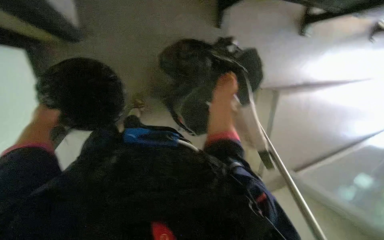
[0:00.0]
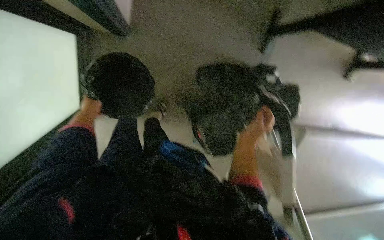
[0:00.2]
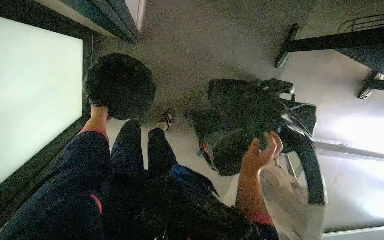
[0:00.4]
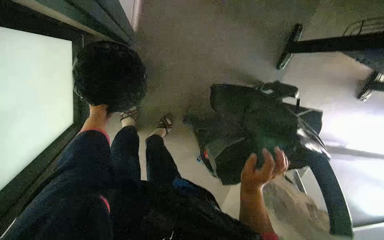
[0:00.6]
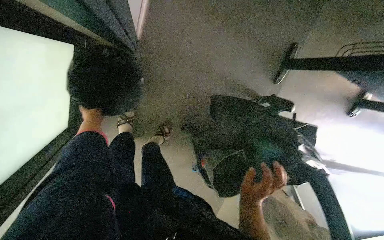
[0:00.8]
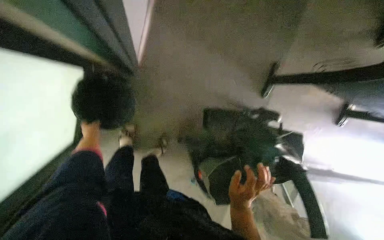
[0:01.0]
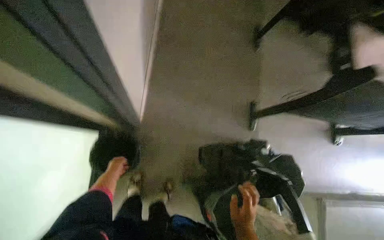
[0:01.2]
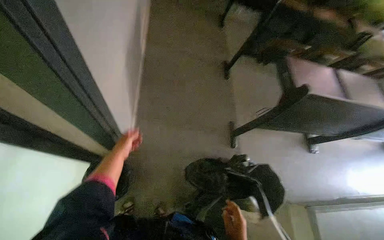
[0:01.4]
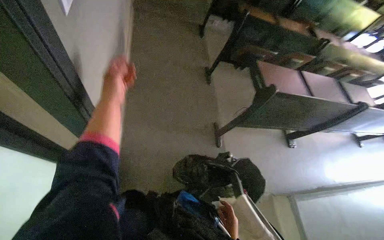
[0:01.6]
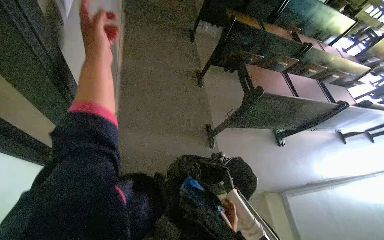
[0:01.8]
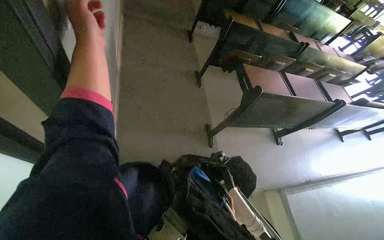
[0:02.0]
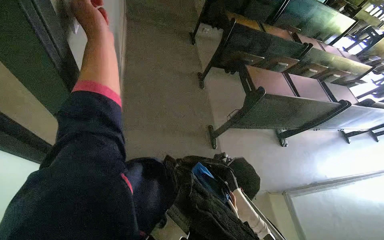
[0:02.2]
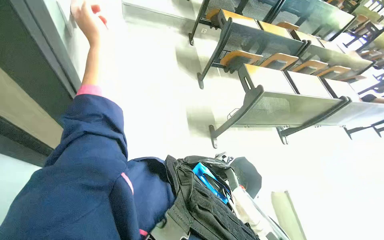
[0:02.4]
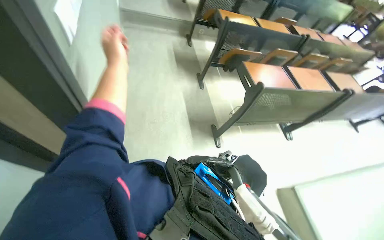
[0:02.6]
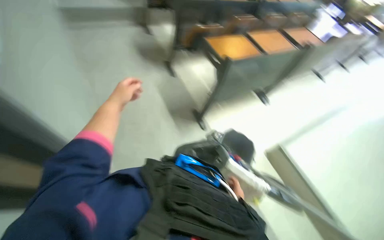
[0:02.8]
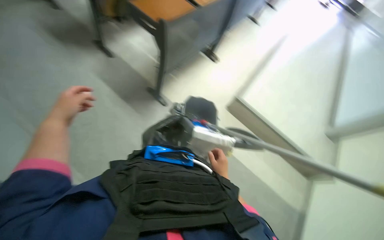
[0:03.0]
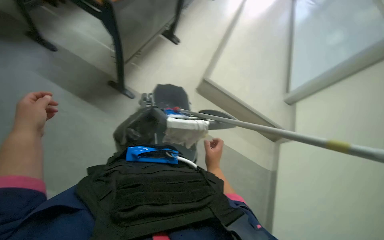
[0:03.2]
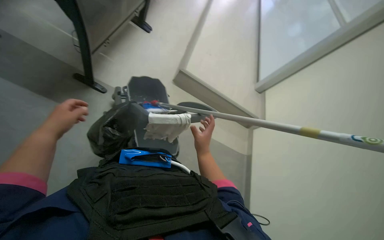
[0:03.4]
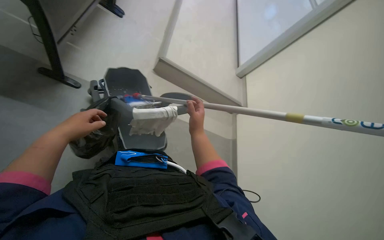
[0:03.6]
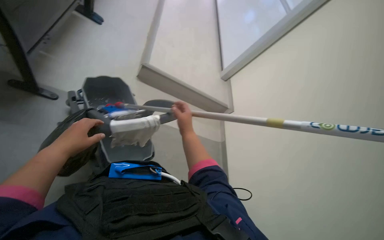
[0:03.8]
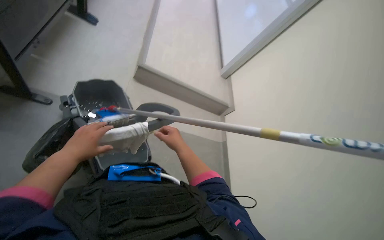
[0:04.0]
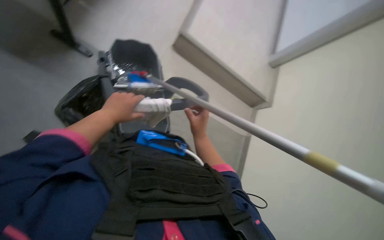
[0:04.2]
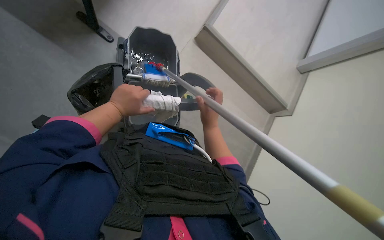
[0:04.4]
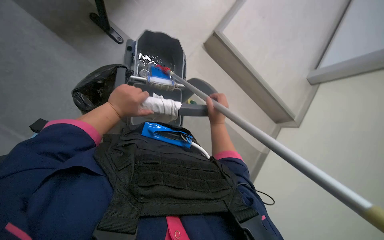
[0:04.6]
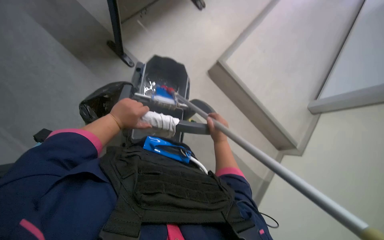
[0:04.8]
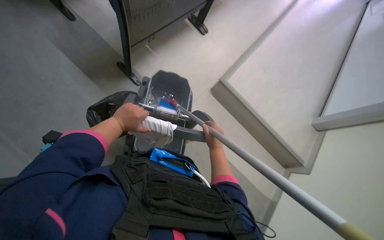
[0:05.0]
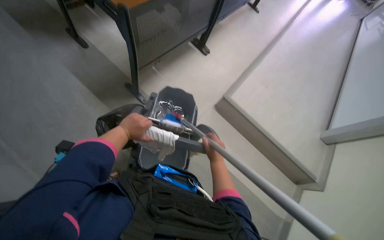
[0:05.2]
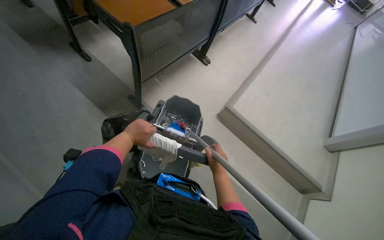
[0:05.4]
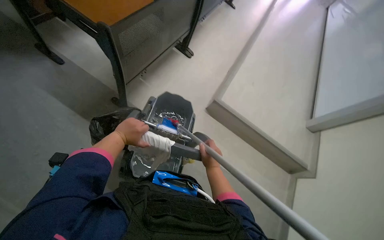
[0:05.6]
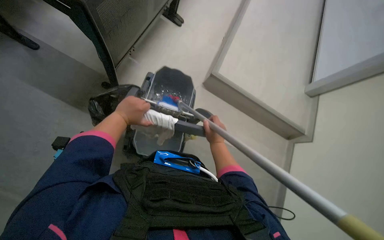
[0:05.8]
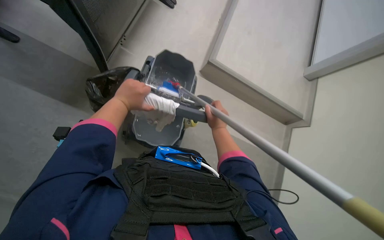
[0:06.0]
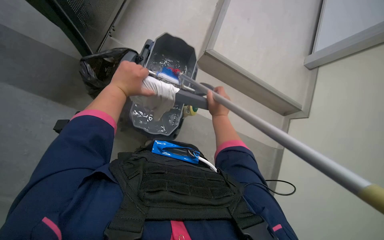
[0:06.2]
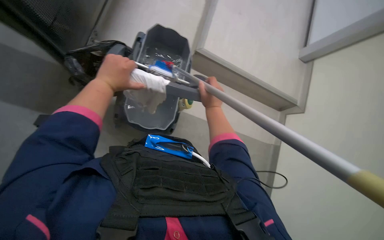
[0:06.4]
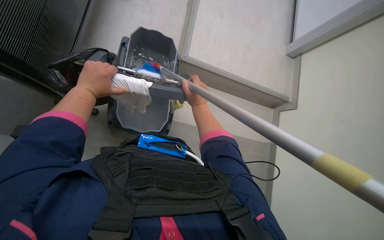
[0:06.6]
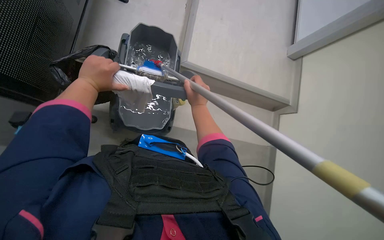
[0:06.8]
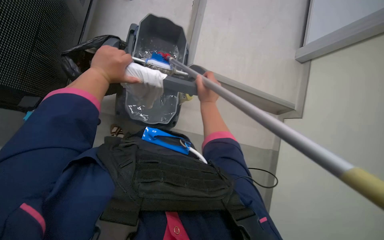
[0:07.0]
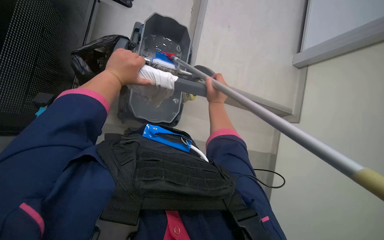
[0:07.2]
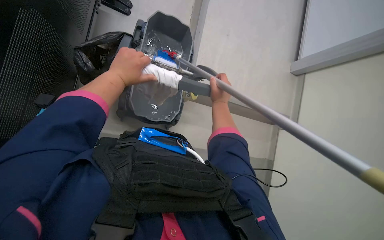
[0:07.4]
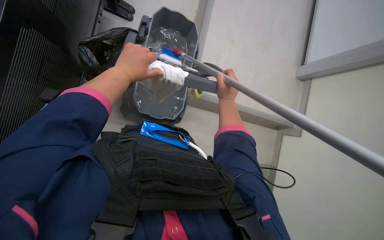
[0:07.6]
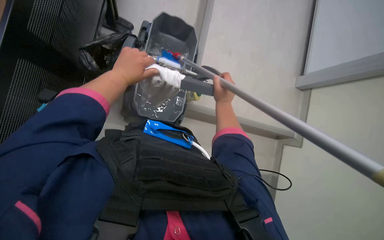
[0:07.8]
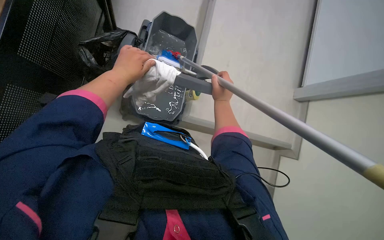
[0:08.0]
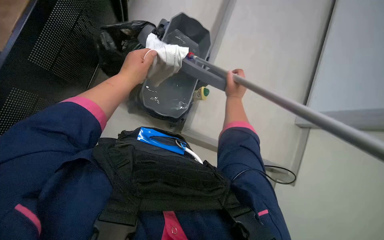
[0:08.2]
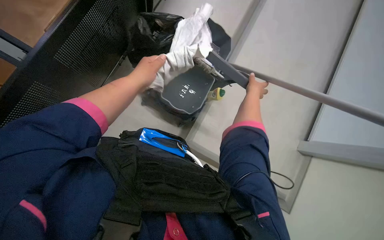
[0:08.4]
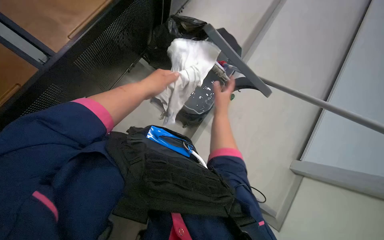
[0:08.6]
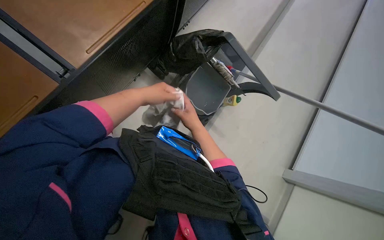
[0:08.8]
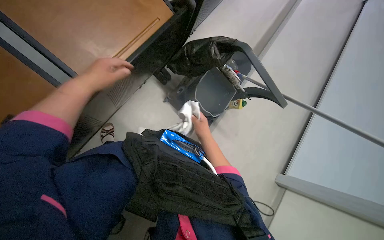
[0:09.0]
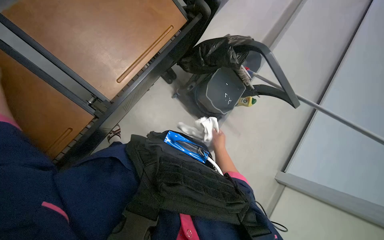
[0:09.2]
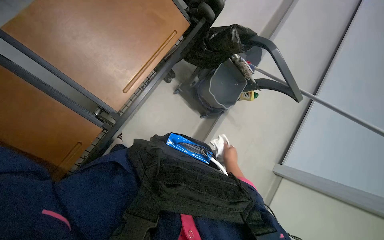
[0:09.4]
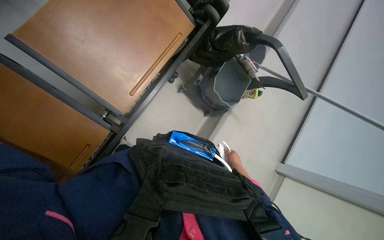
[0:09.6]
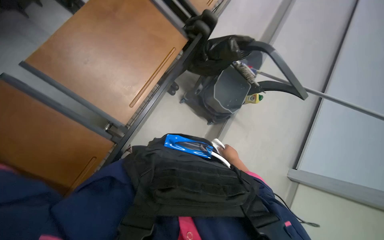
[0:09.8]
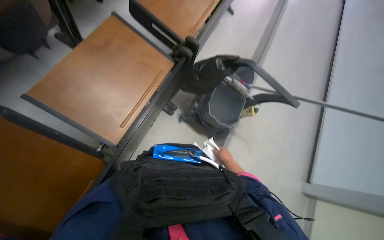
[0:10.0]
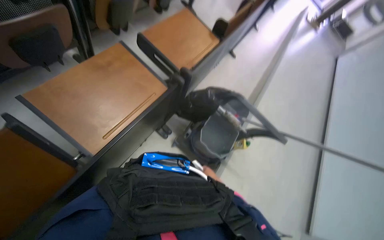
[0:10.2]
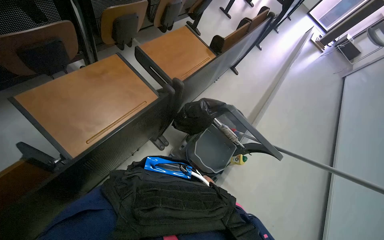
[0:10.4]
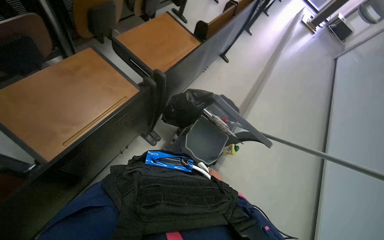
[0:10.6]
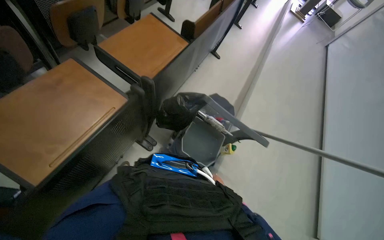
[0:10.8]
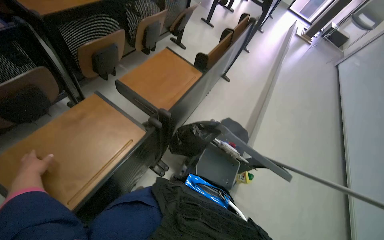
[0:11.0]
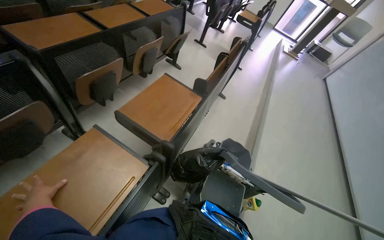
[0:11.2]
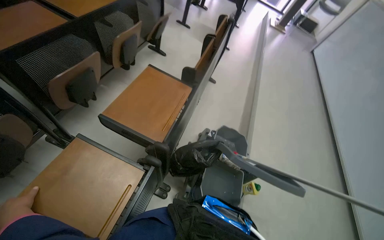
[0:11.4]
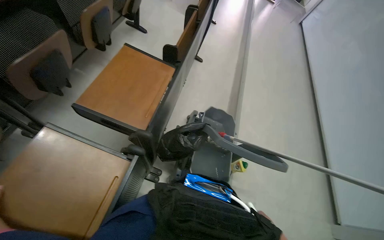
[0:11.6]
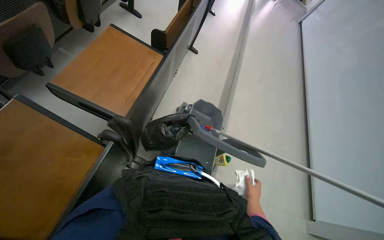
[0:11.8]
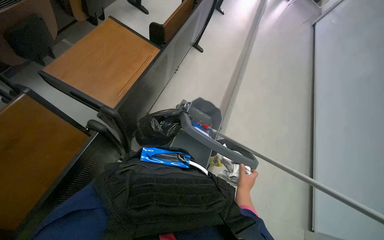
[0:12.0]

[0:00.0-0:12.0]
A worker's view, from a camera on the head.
Job: managing trash.
The whole recording: Emptying and cleaning trash bin. The worker removes the trash from the bin and cleans the trash bin.
0:00.0 to 0:01.6: The camera pitches upward, by about 45 degrees.
0:01.6 to 0:03.0: The wearer's head swings roughly 45 degrees to the right. The wearer looks roughly 10 degrees further downward.
0:03.0 to 0:04.4: The view tilts about 20 degrees downward.
0:04.4 to 0:06.0: The right hand moves farther from the camera, some 10 cm.
0:06.0 to 0:07.6: The hands stay close to where they were, moving slightly.
0:07.6 to 0:09.0: The right hand heads down the picture, covering about 10 cm, and reaches approximately 10 cm to the right, then returns. The left hand travels nearer to the camera by about 15 cm.
0:09.0 to 0:10.4: The camera pitches upward, by some 25 degrees.

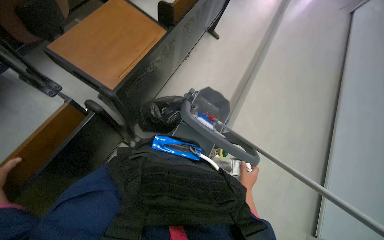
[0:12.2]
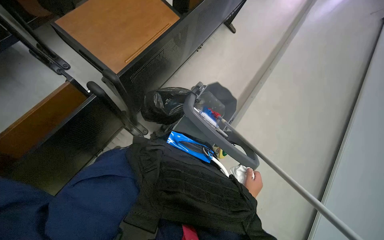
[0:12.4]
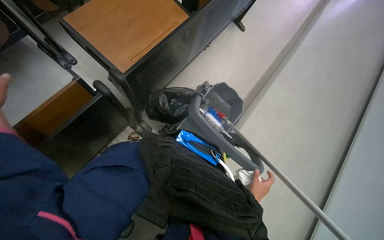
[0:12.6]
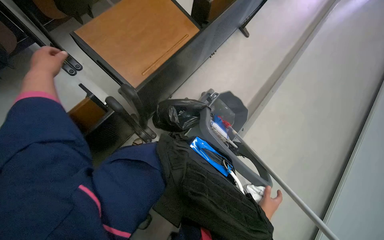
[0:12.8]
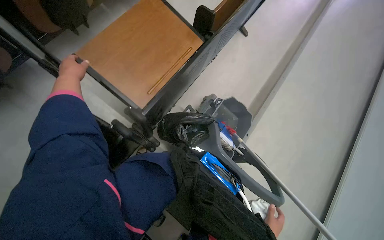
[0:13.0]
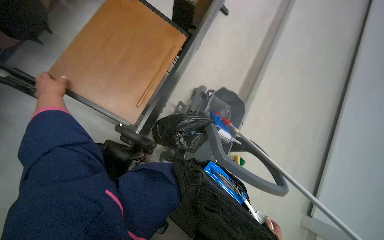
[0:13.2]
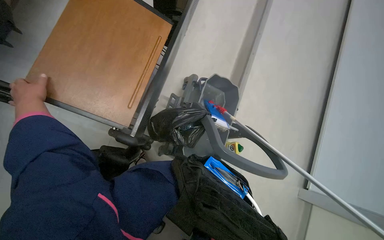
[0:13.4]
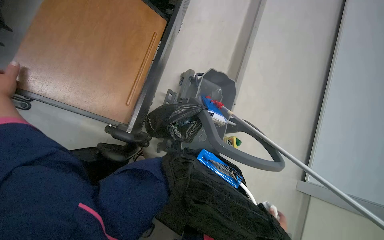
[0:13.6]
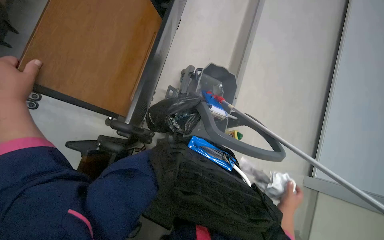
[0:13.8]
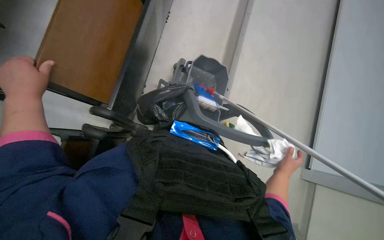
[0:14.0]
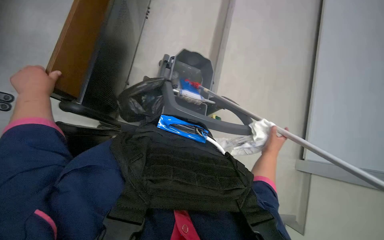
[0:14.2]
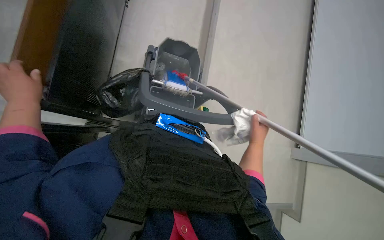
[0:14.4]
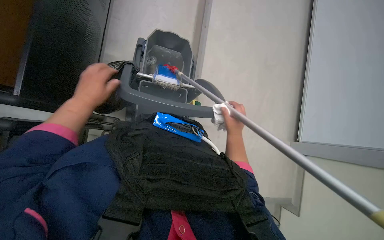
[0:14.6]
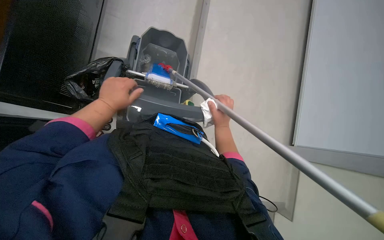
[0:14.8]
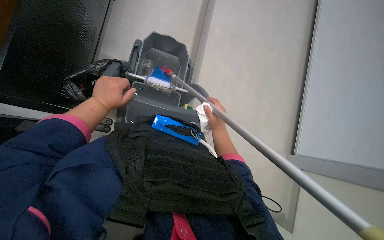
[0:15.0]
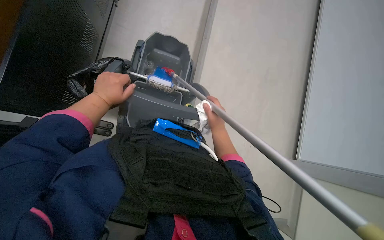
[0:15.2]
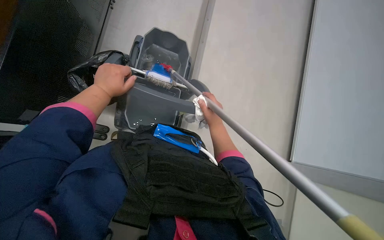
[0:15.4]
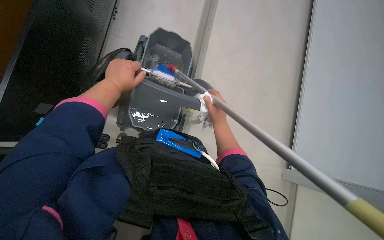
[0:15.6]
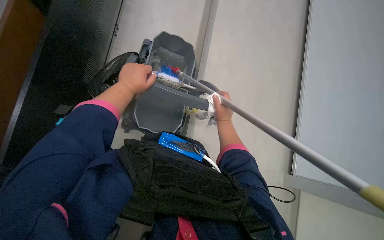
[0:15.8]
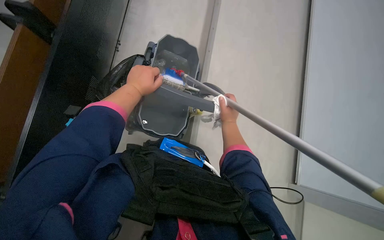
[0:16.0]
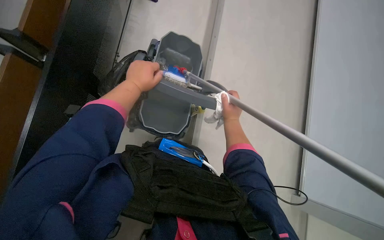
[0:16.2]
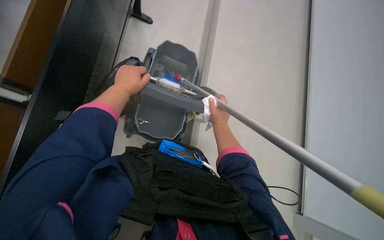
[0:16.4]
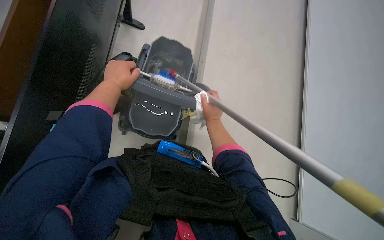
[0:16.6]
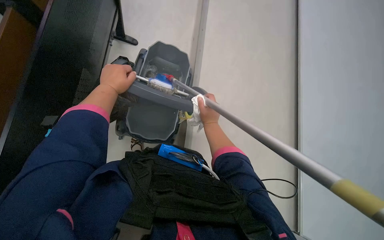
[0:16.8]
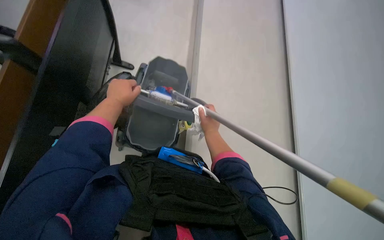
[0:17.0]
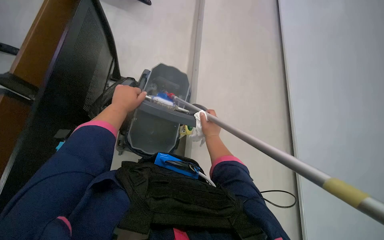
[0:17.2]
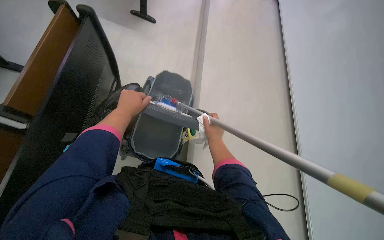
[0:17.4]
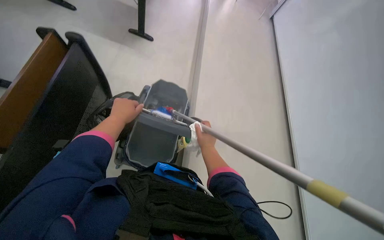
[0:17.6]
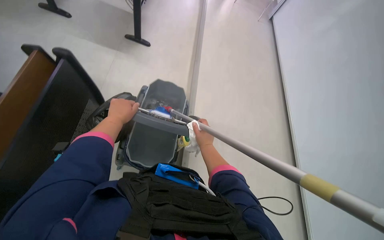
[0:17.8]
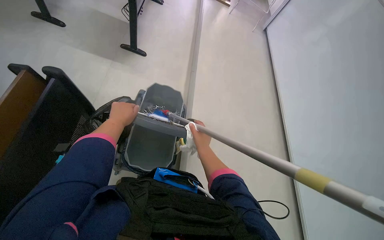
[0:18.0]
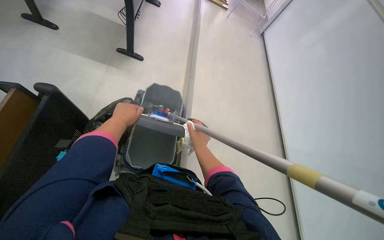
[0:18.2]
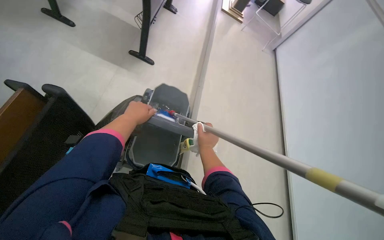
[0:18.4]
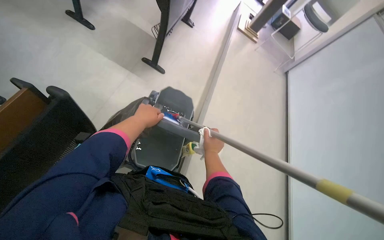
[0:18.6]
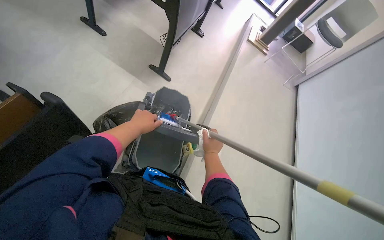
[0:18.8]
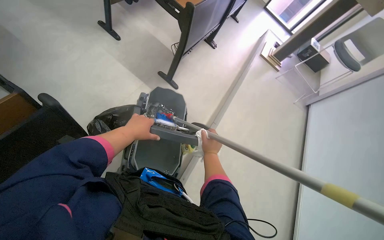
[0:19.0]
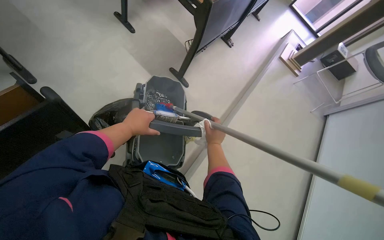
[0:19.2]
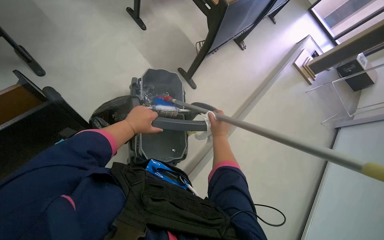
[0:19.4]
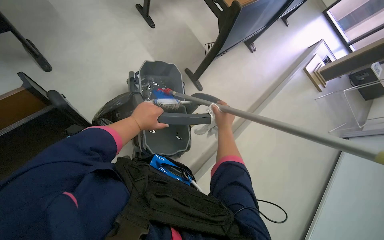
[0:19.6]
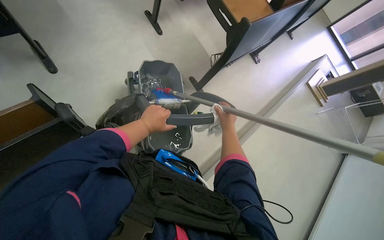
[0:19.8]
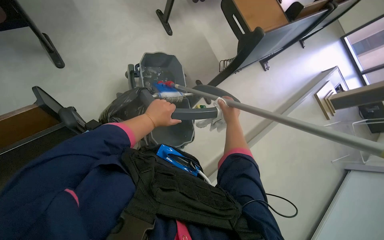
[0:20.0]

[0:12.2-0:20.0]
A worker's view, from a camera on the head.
Job: managing trash.
The whole recording: Emptying and cleaning trash bin. The worker removes the trash from the bin and cleans the trash bin.
0:12.2 to 0:13.8: The view tips downward by approximately 20 degrees.
0:13.8 to 0:15.4: The camera is aimed some 15 degrees further to the right. The right hand heads up the picture and to the left, covering roughly 20 cm.
0:15.4 to 0:16.8: The hands make small movements and keep their place.
0:16.8 to 0:18.4: The view tips upward by about 15 degrees.
0:18.4 to 0:20.0: The wearer's head swings approximately 40 degrees to the left.
